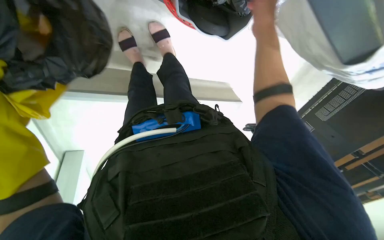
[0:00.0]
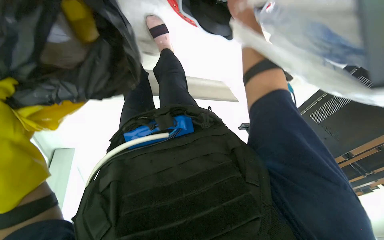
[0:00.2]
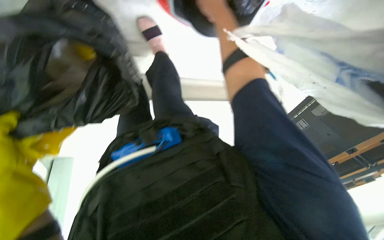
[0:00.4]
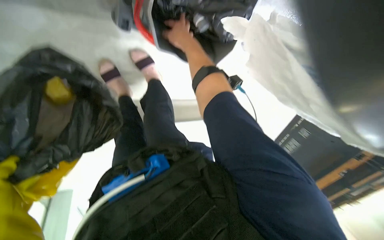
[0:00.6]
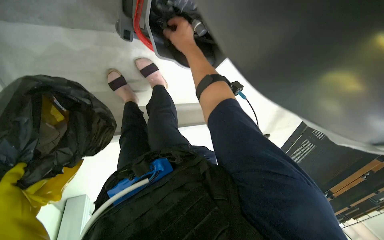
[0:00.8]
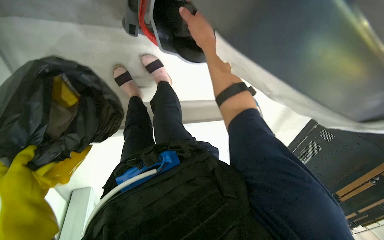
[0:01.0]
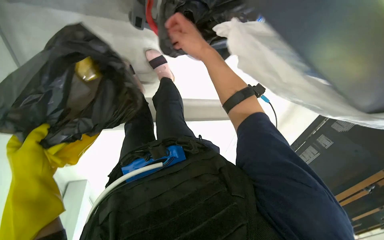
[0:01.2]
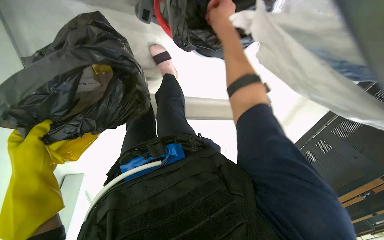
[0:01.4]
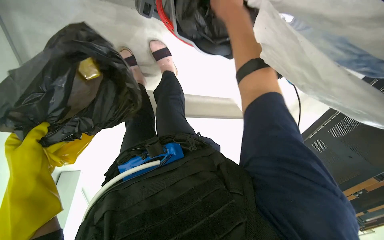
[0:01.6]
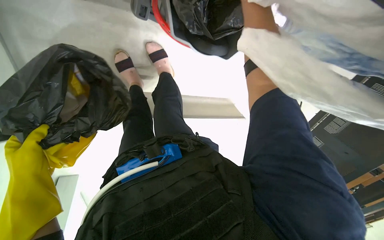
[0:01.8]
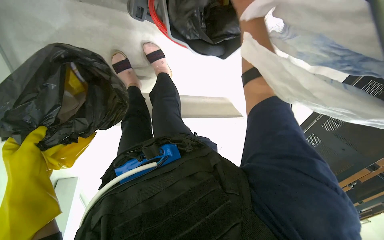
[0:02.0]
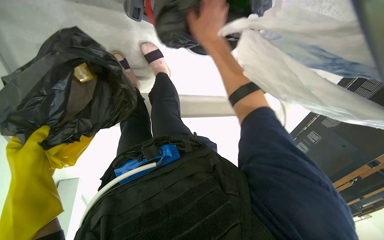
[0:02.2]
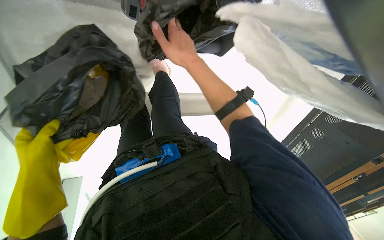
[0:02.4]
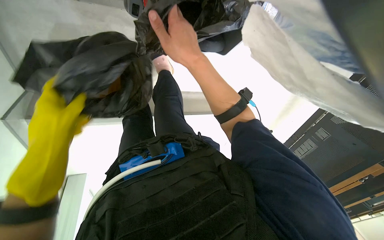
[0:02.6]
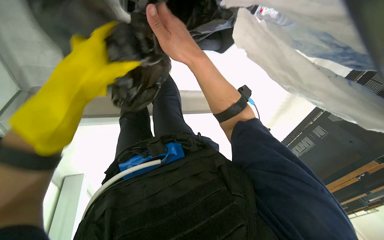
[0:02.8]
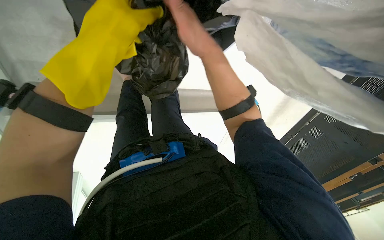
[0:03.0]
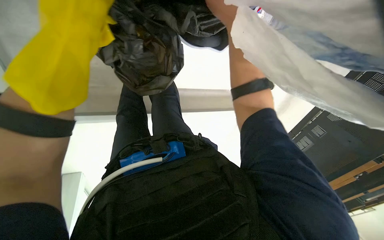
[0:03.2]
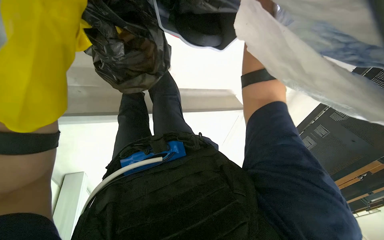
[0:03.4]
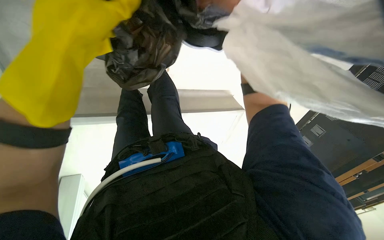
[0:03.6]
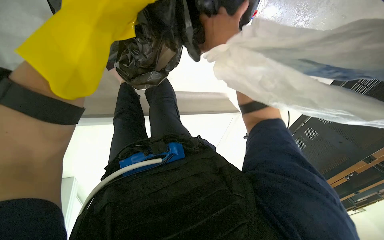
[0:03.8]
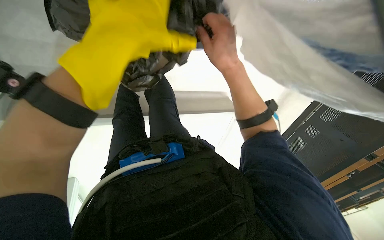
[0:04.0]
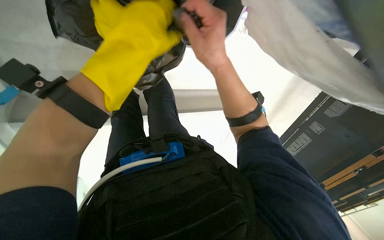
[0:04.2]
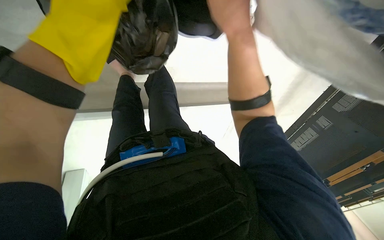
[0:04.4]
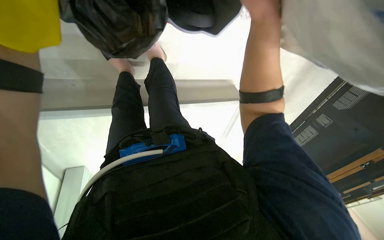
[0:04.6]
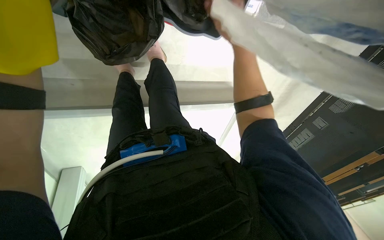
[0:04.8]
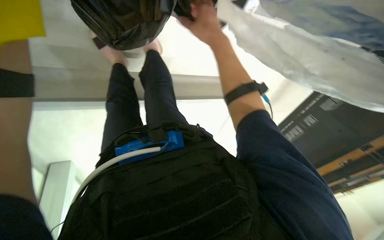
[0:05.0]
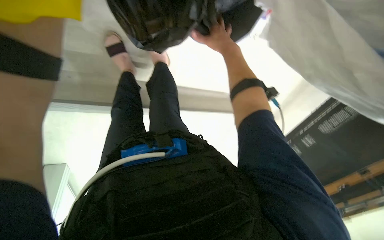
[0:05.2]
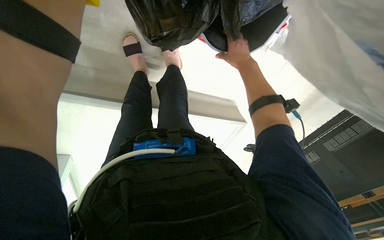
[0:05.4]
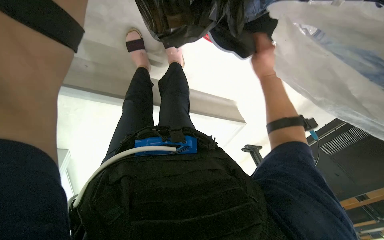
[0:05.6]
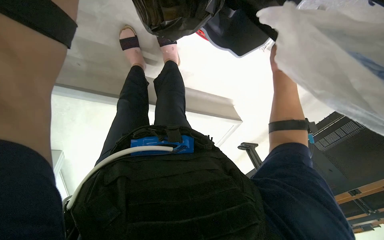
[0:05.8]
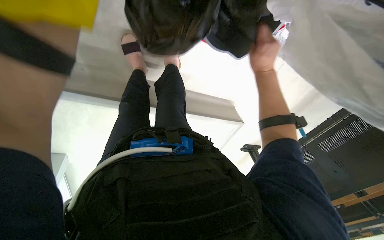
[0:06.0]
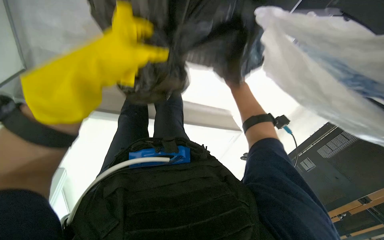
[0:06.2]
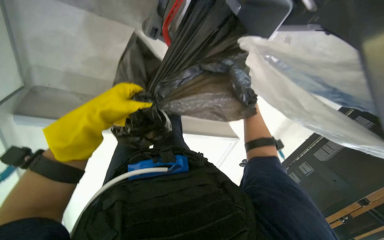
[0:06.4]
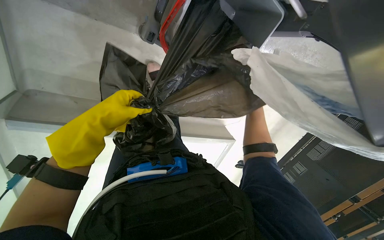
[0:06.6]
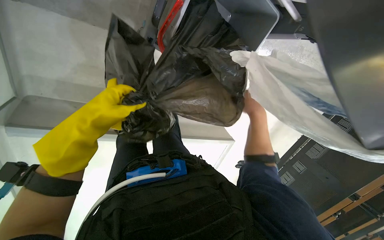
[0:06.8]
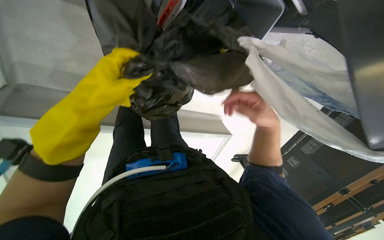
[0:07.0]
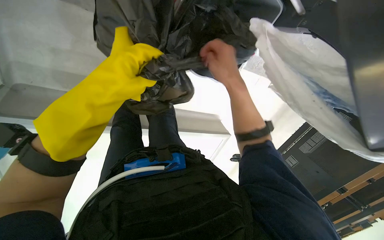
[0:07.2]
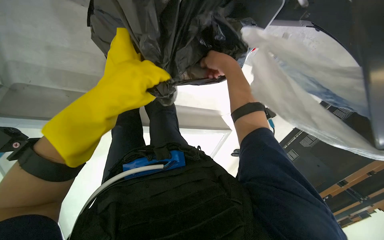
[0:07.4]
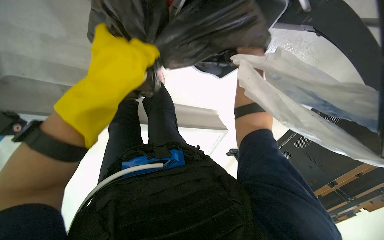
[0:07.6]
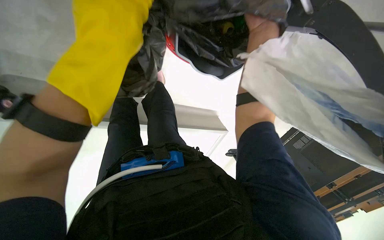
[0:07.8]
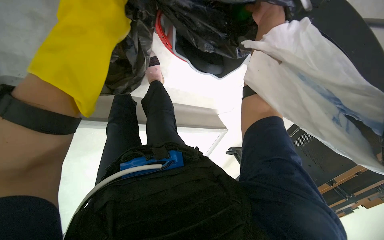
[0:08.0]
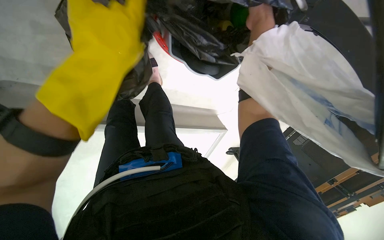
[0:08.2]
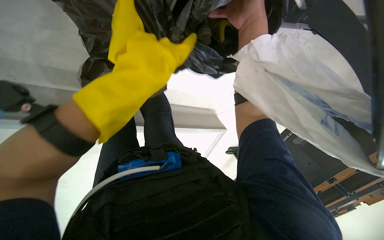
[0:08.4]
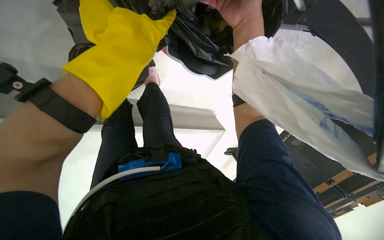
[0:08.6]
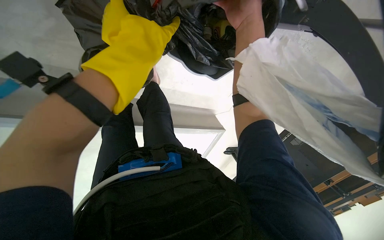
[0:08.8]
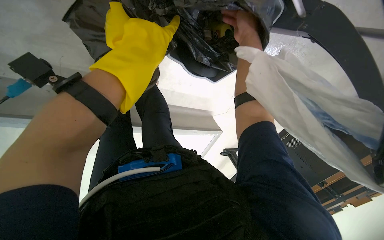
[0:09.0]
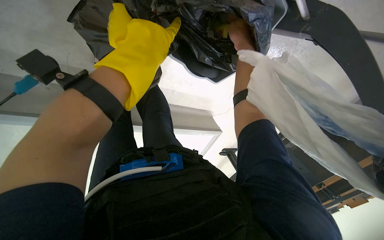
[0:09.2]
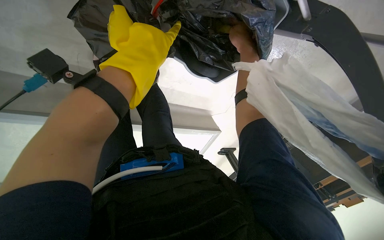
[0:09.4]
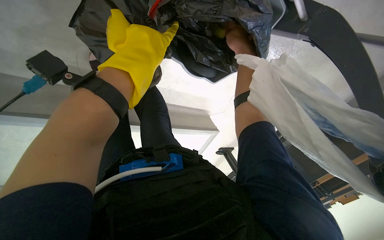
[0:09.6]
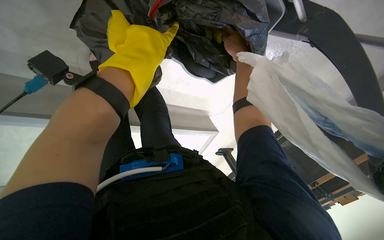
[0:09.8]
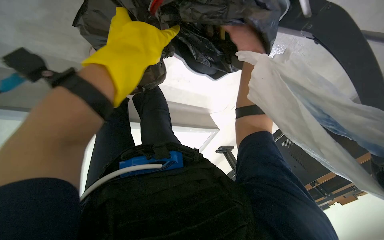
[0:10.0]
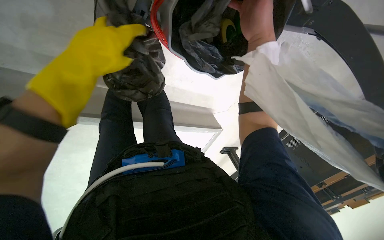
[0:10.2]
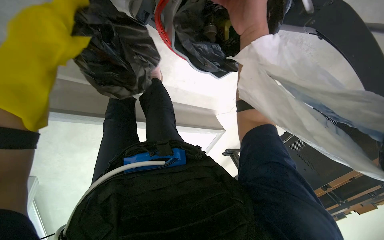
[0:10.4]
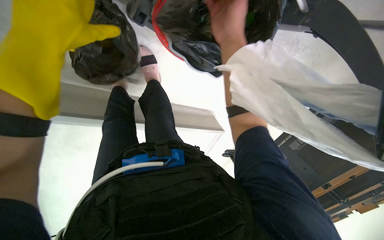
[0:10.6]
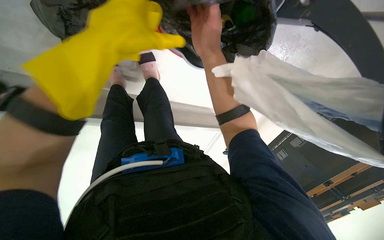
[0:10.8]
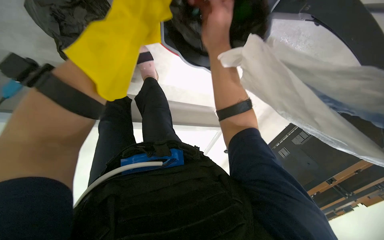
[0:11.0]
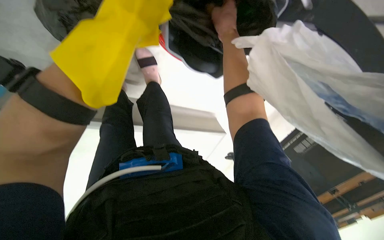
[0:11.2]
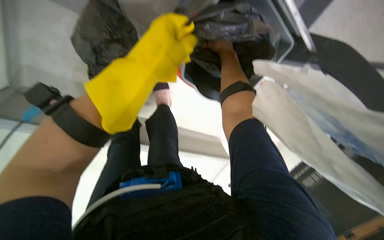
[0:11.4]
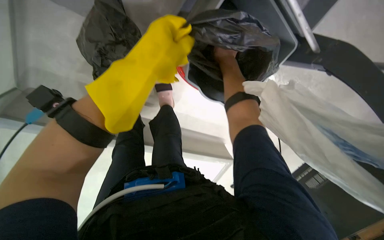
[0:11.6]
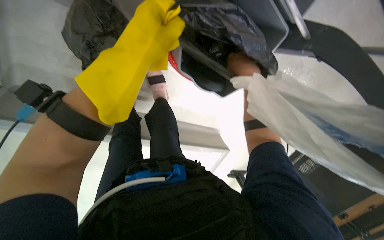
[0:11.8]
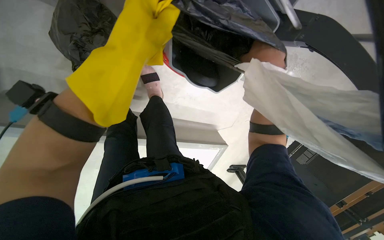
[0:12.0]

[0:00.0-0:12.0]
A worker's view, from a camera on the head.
Job: managing trash.
The whole recording: Collecting trash from bins. The worker removes and ties black trash bags from the cleaning cart's bins.
0:01.6 to 0:03.0: The right hand is displaced down the picture by approximately 10 cm. Meanwhile the left hand goes some 30 cm up the picture and to the right.
0:03.0 to 0:04.4: The right hand moves about 15 cm up the picture and comes back.
0:04.4 to 0:06.0: The right hand heads farther from the camera, covering roughly 15 cm.
0:06.0 to 0:07.6: The right hand goes about 10 cm nearer to the camera, and travels down the picture and back again, some 15 cm each way.
0:07.6 to 0:09.0: The left hand moves up the picture, about 10 cm.
0:09.0 to 0:10.4: The right hand goes about 10 cm nearer to the camera, while the left hand heads to the left, covering approximately 20 cm.
0:10.4 to 0:12.0: The left hand shifts about 20 cm to the right. Meanwhile the right hand reaches about 15 cm farther from the camera, then returns.

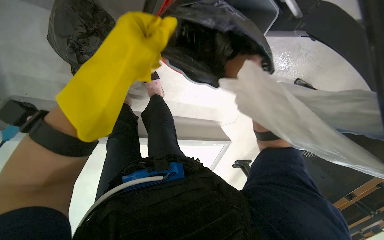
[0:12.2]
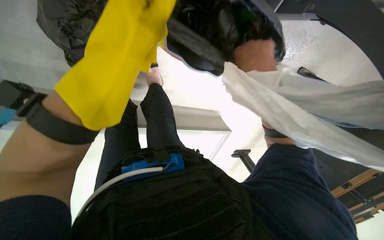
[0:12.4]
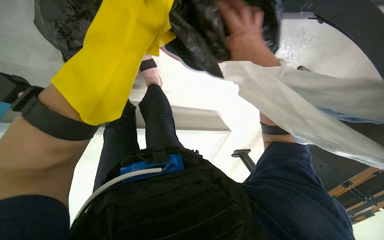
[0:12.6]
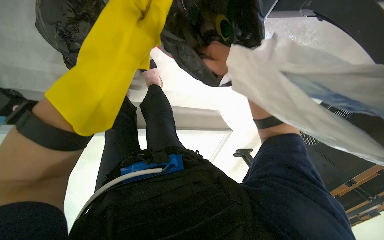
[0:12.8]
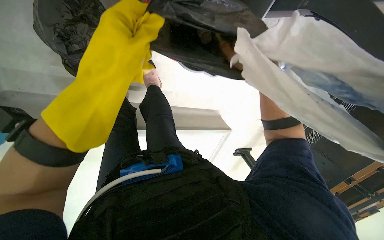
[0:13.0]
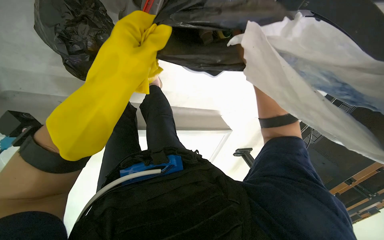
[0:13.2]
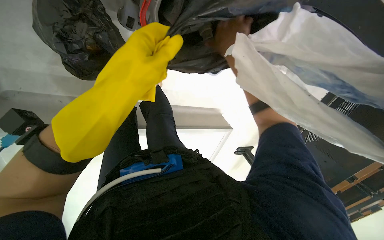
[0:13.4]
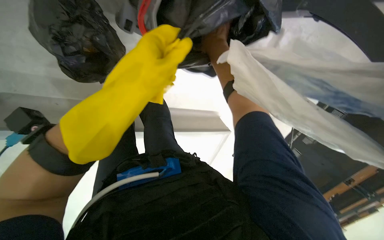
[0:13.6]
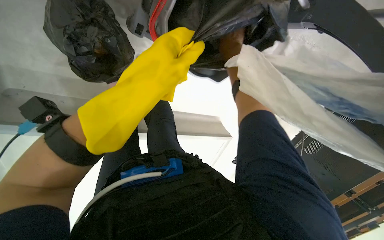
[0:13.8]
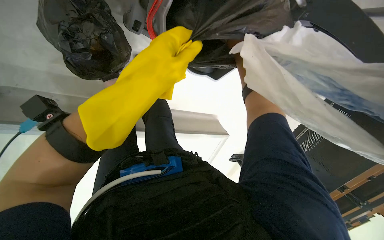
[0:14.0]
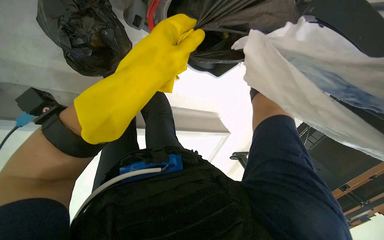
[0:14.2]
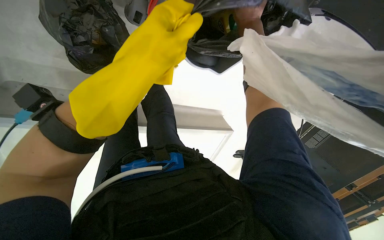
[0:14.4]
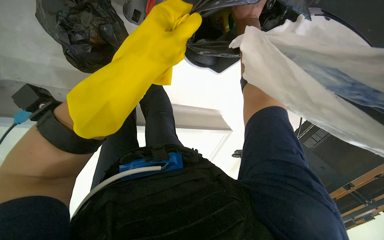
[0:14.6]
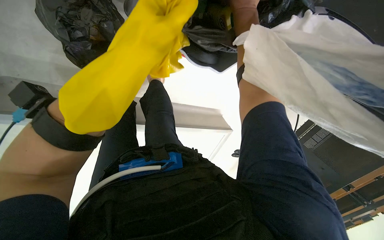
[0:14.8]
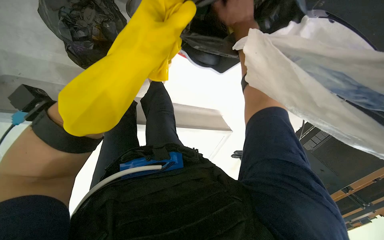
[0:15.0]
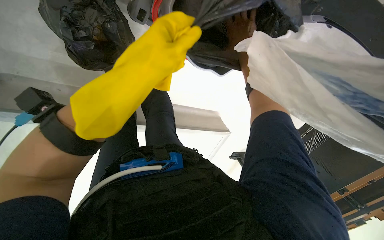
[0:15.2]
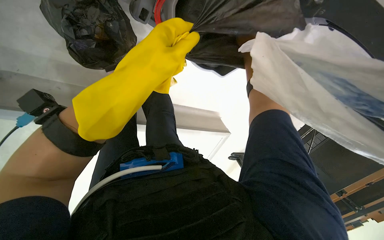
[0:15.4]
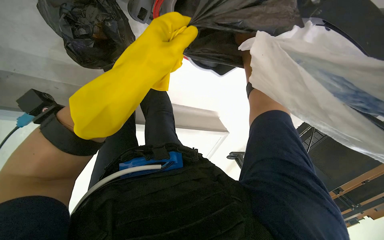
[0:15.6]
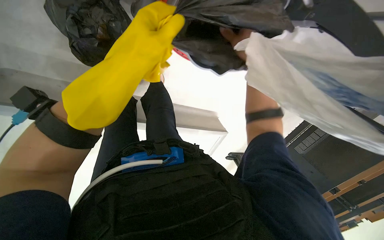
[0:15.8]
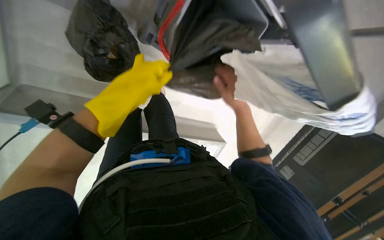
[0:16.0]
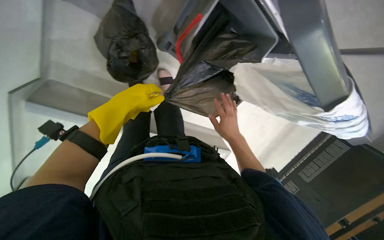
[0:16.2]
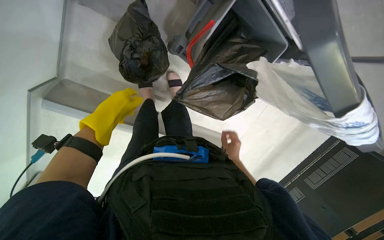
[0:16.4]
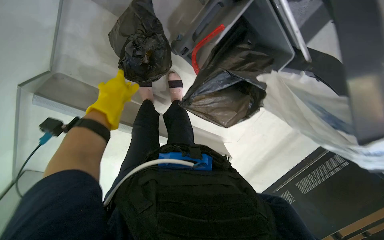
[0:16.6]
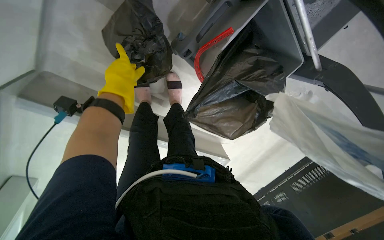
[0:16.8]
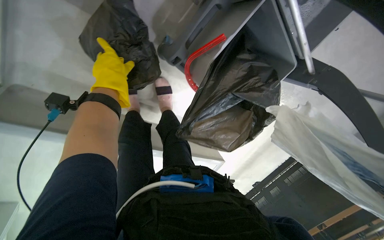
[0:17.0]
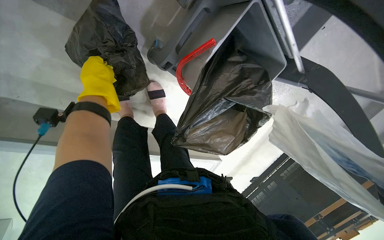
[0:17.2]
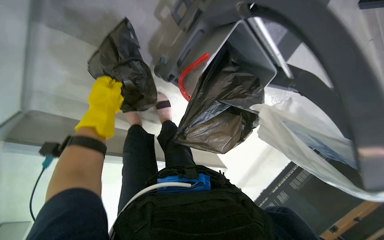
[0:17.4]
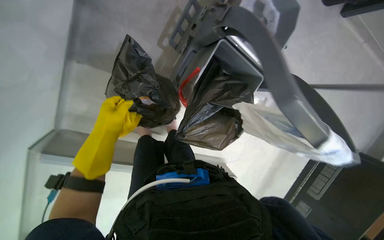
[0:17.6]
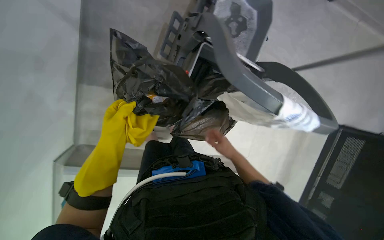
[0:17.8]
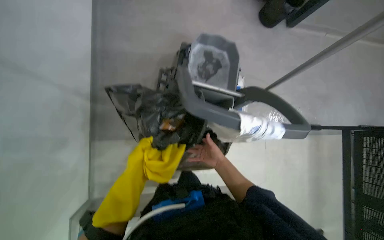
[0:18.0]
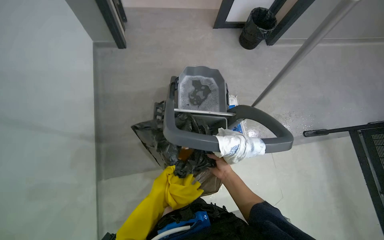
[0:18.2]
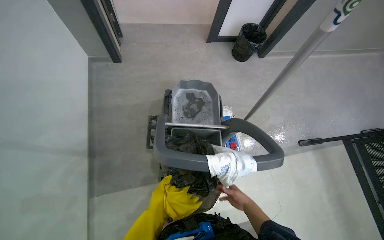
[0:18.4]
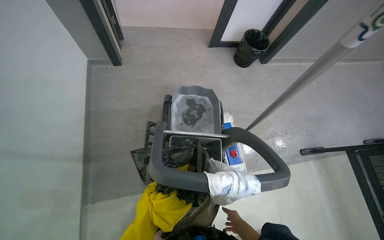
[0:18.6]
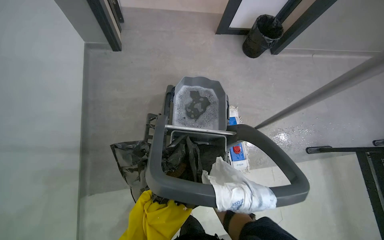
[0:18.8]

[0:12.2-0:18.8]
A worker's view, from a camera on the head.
Job: managing trash.
The whole recording: Collecting trash from bins. The worker removes and ties black trash bags from the cleaning cart's bins.
0:12.2 to 0:13.8: The right hand swings nearer and farther, approximately 20 cm each way, with 2 reversals.
0:13.8 to 0:15.4: The hands are busy where they are.
0:15.4 to 0:17.2: The left hand travels to the left and farther from the camera by some 30 cm.
0:17.2 to 0:18.8: The head travels approximately 50 cm. The view swings approximately 20 degrees to the left. The camera pitches upward, by about 40 degrees. Everything in view rotates some 30 degrees counterclockwise.
